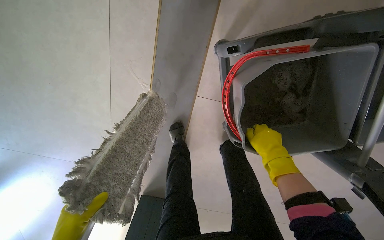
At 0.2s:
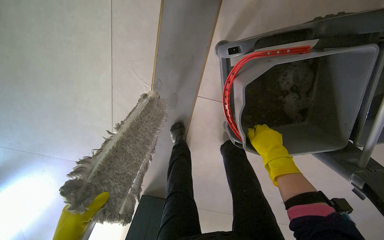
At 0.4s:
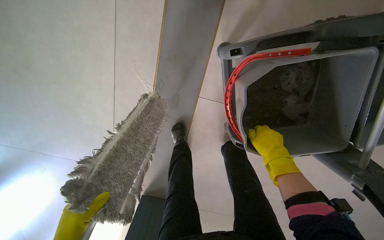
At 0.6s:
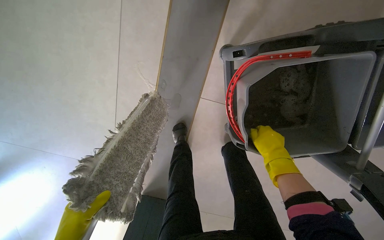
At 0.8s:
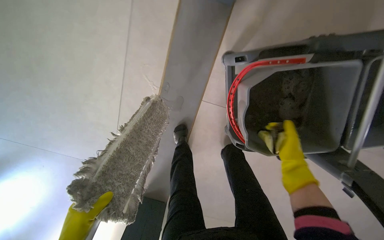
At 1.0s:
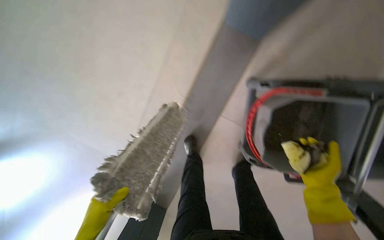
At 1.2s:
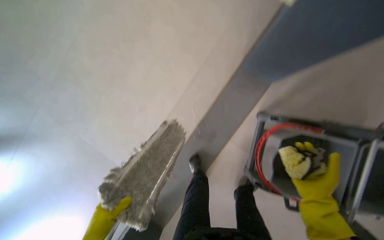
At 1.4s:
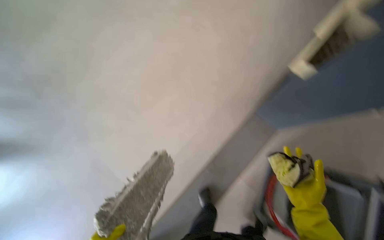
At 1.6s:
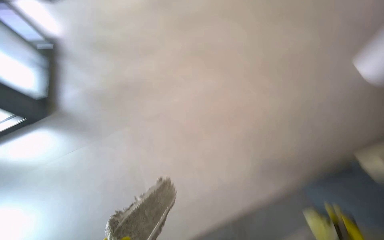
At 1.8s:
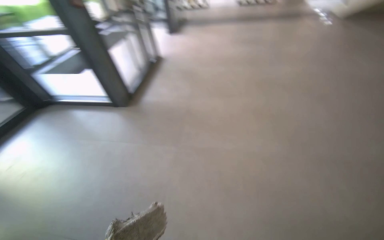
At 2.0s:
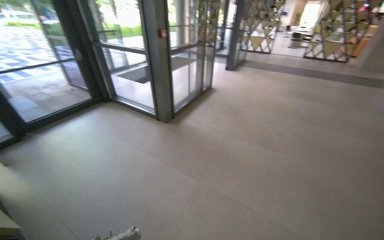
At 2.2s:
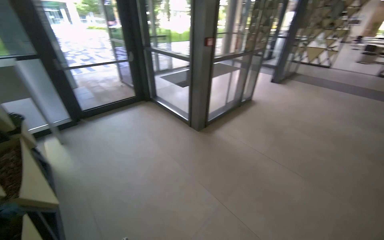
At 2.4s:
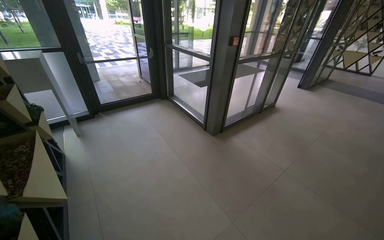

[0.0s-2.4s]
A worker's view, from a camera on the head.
Job: preparing cleaning supplies.
The whole recording: Washing mop cloth in bucket. The worker washes the mop cloth in the bucket.
1.2s to 2.4s: The wearer looks about 55 degrees further to the left. The camera pitches upward, by about 40 degrees.

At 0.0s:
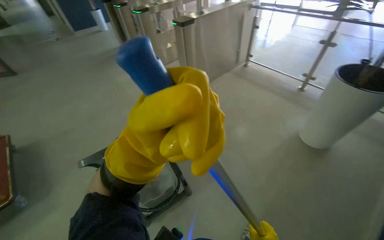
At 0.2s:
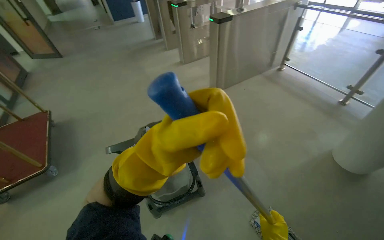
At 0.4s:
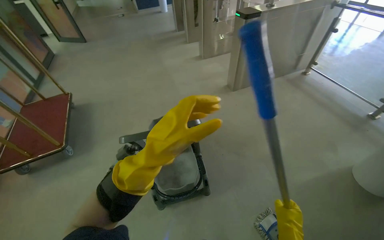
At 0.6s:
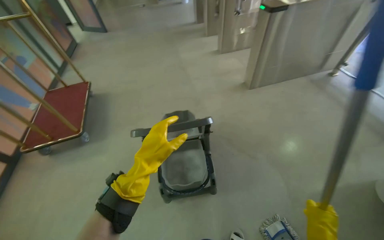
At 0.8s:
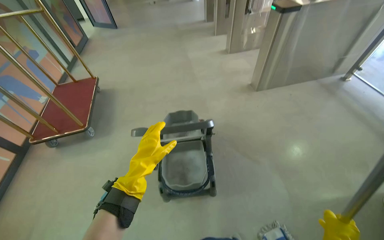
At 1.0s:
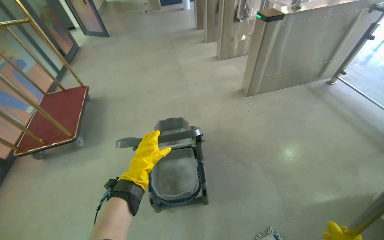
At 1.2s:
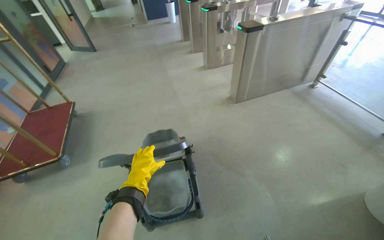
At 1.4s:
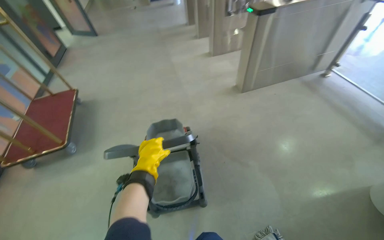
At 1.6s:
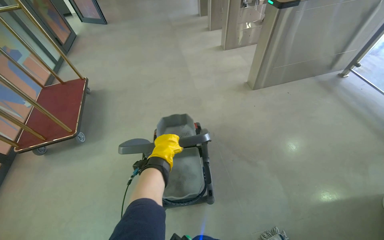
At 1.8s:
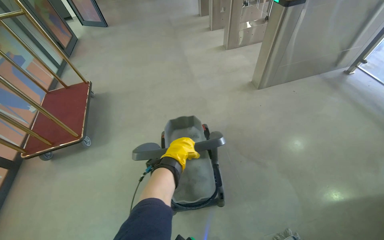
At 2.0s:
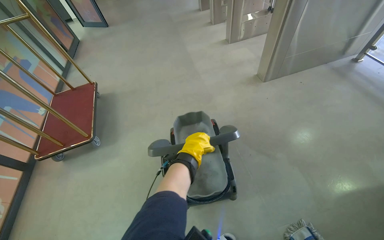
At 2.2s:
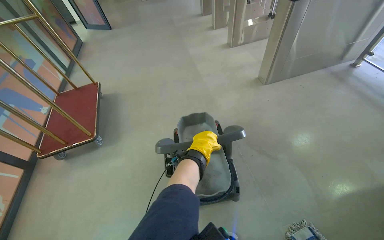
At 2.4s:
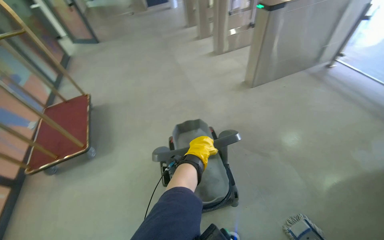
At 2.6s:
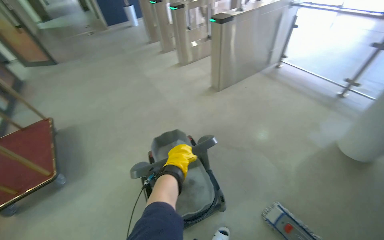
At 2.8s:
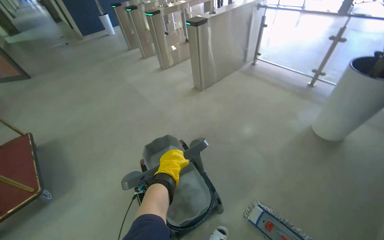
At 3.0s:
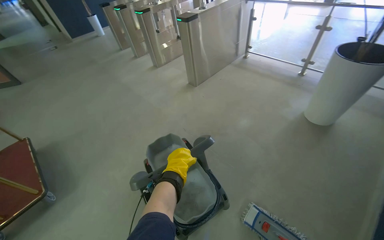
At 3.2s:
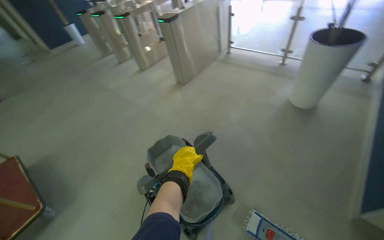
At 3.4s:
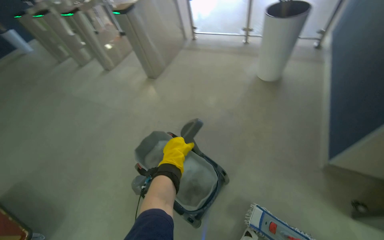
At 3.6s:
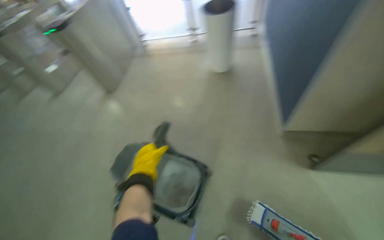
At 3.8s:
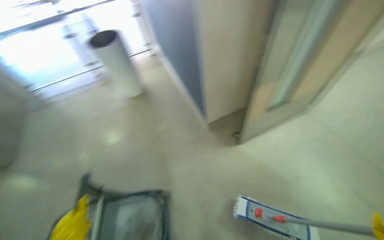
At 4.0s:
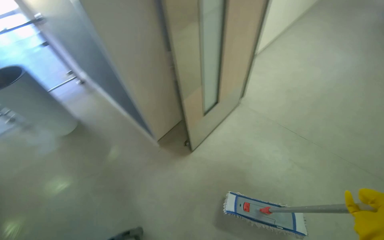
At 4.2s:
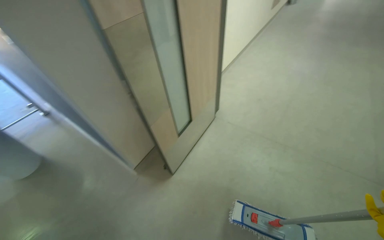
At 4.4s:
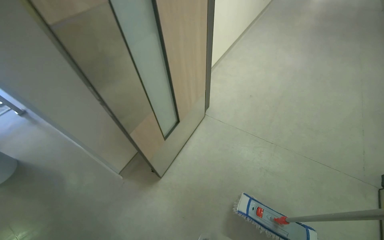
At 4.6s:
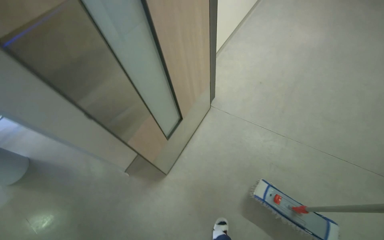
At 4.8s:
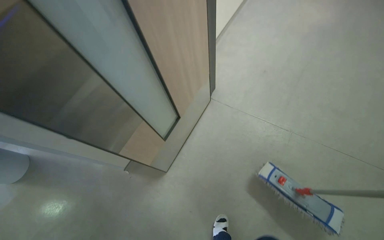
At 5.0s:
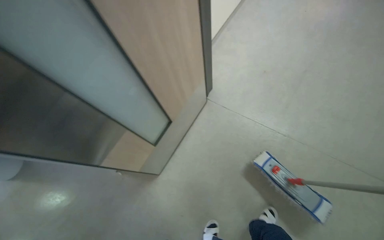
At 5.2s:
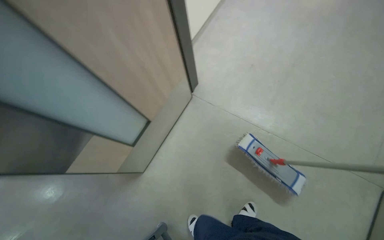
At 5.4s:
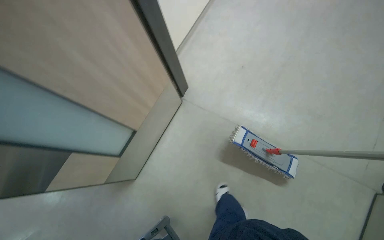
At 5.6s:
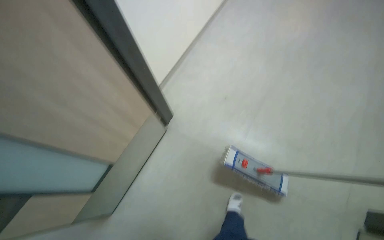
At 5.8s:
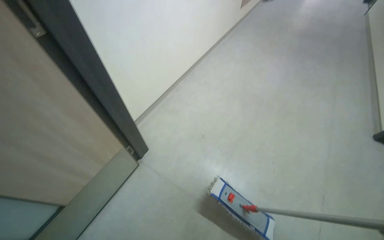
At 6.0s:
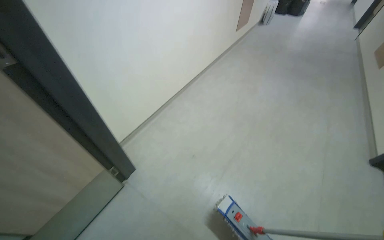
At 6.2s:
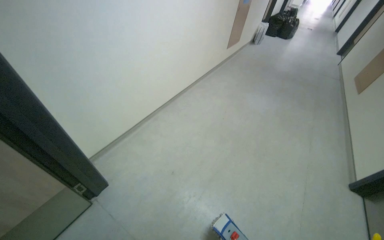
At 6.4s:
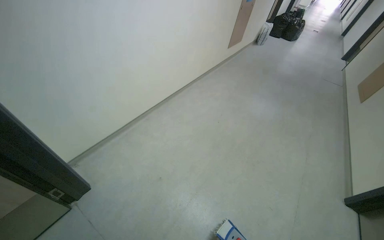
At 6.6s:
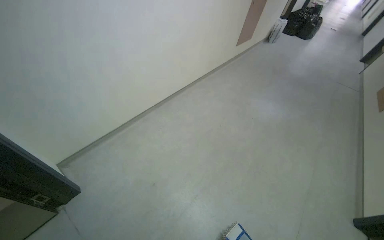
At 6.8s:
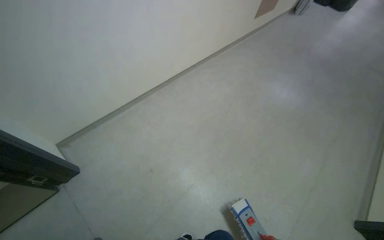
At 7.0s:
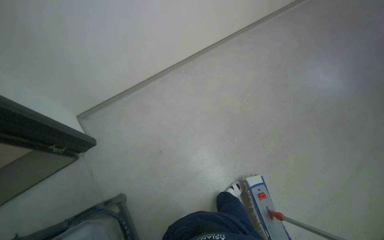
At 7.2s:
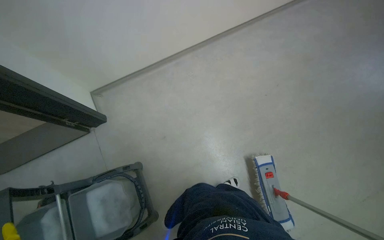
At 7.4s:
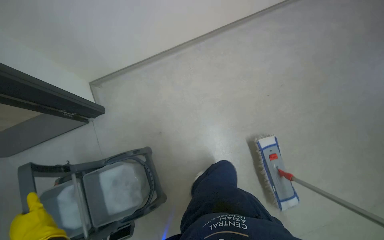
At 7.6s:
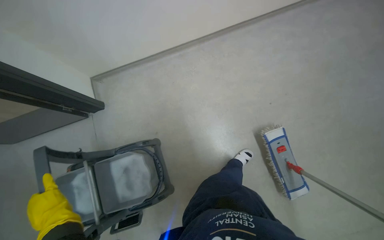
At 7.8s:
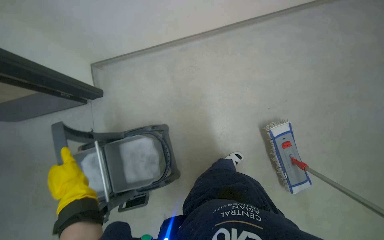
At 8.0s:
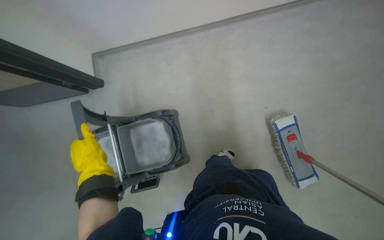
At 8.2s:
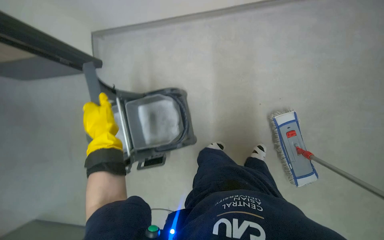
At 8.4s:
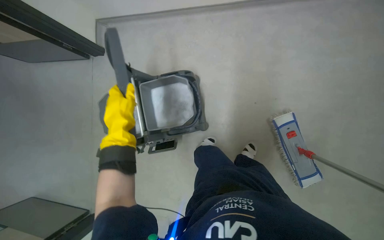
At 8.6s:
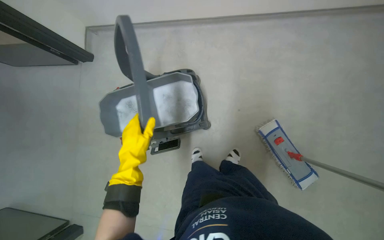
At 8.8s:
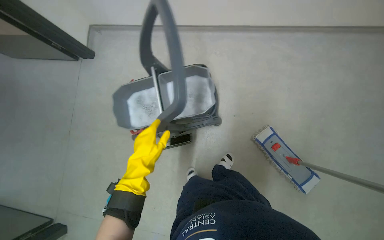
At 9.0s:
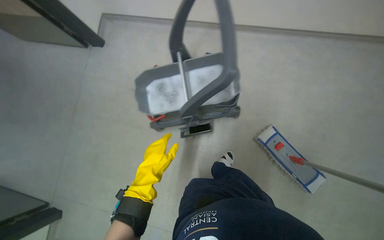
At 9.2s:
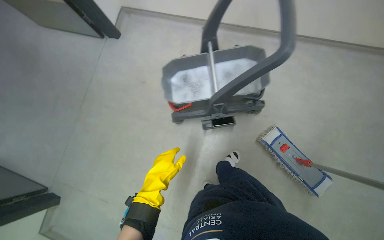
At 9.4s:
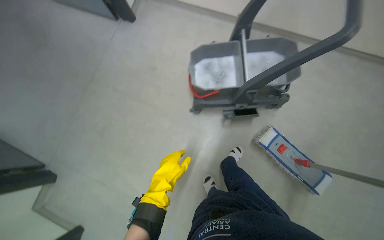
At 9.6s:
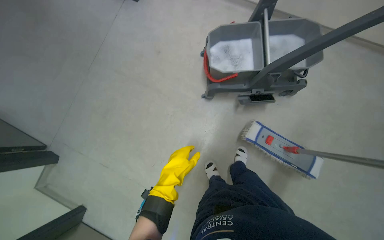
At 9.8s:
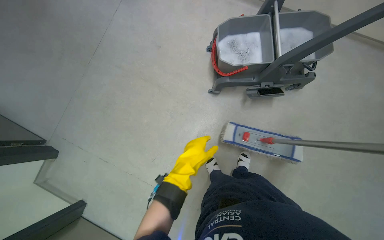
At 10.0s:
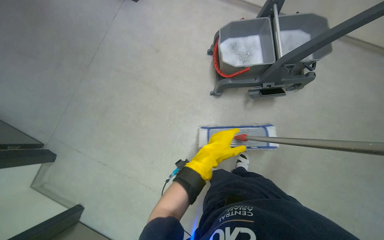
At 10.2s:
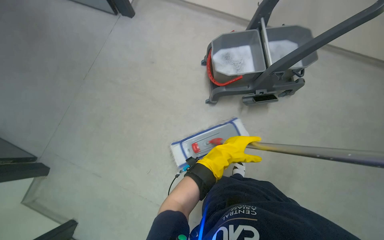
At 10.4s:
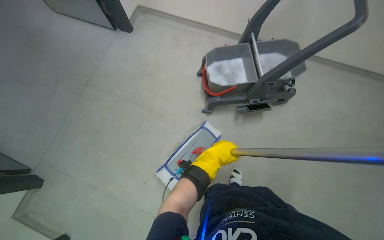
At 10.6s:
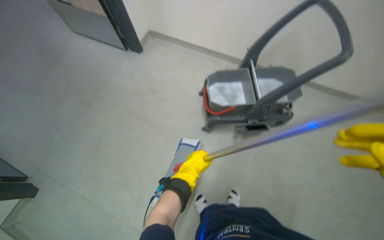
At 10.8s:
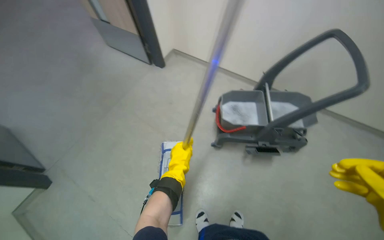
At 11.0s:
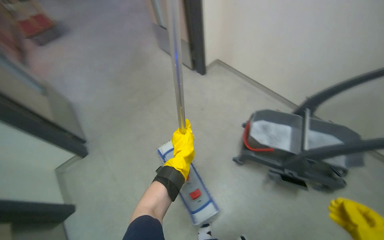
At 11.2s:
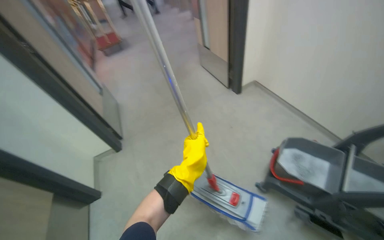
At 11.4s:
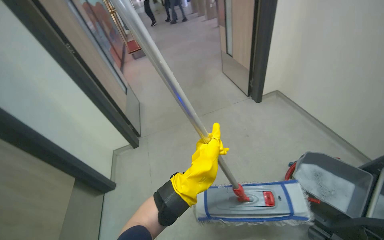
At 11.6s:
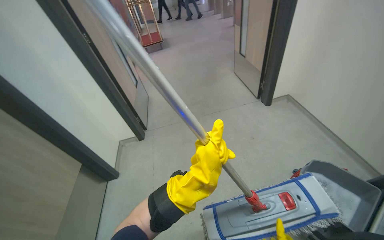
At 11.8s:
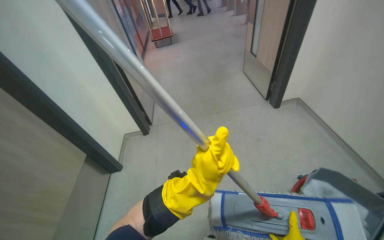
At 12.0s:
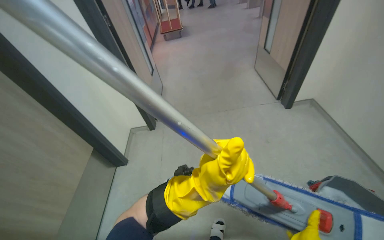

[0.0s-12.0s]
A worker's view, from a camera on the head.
Job: preparing cleaning supplies.
The whole recording: Preparing mop for cleaning. The worker pushes the cleaning cart and cleans the mop head in the bucket.
0.0s to 1.6s: The wearer looks about 25 degrees further to the left.
1.6s to 3.0s: The head turns to the right by approximately 30 degrees.
3.0s to 4.4s: The head travels approximately 40 cm. The head rotates some 85 degrees to the right. The camera pitches upward, by approximately 15 degrees.
4.4s to 6.0s: The camera pitches upward, by approximately 30 degrees.
6.0s to 7.6s: The camera pitches downward, by roughly 20 degrees.
10.4s to 12.0s: The wearer's head swings roughly 65 degrees to the left. The wearer looks about 20 degrees further upward.

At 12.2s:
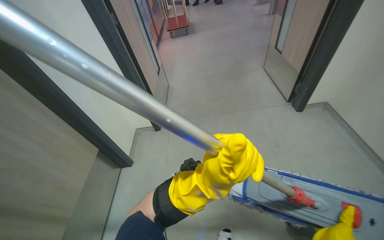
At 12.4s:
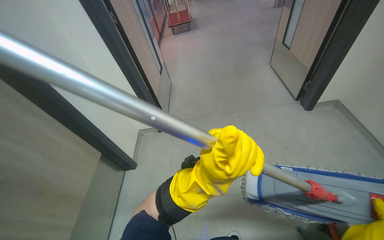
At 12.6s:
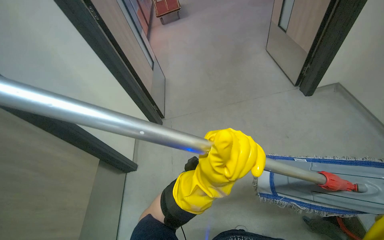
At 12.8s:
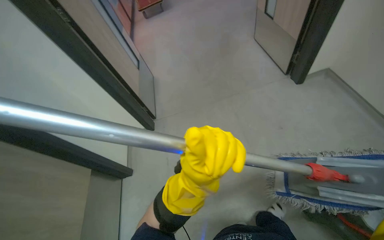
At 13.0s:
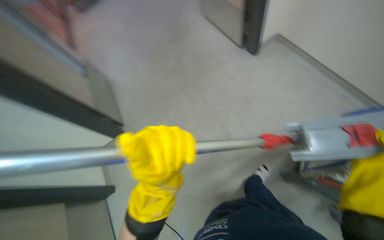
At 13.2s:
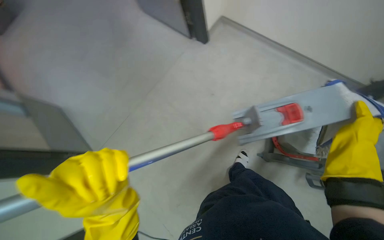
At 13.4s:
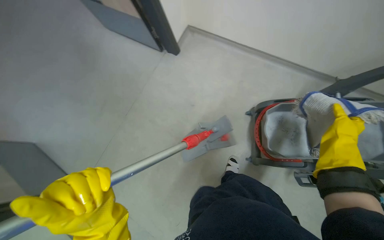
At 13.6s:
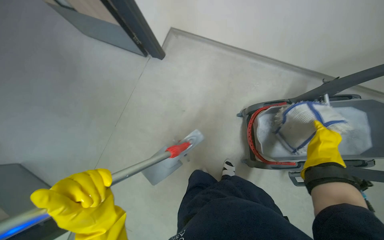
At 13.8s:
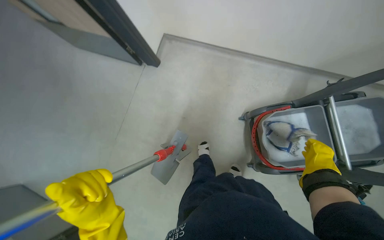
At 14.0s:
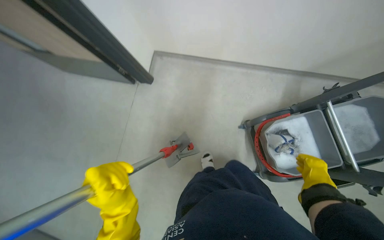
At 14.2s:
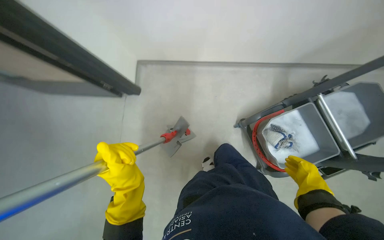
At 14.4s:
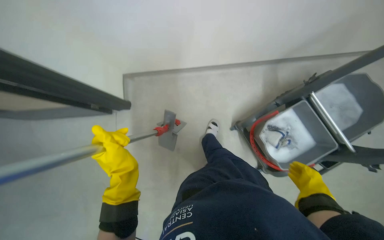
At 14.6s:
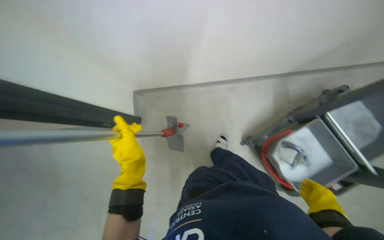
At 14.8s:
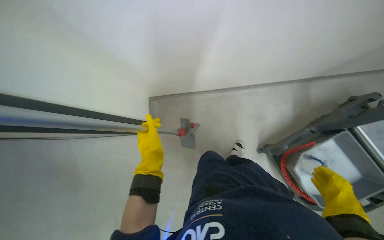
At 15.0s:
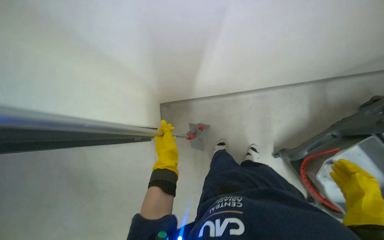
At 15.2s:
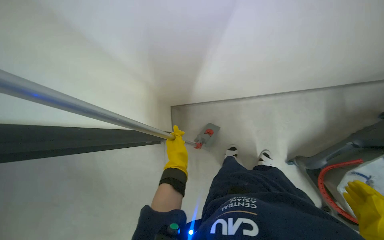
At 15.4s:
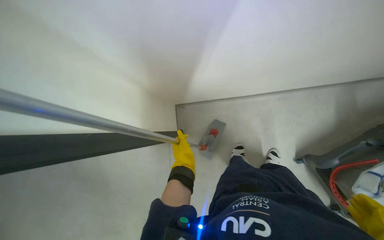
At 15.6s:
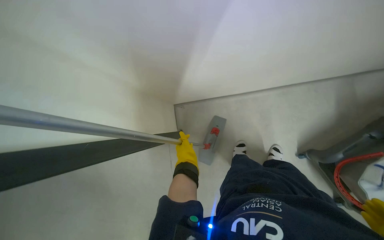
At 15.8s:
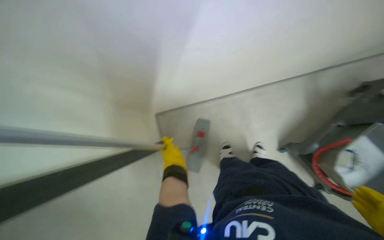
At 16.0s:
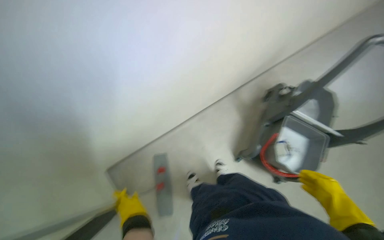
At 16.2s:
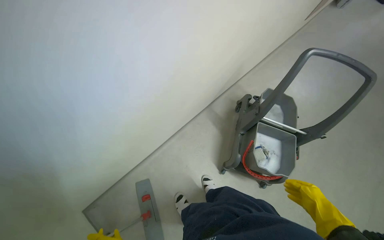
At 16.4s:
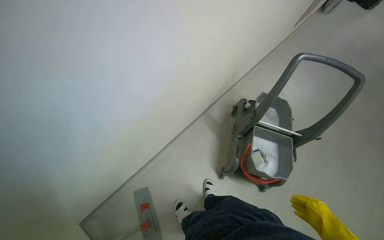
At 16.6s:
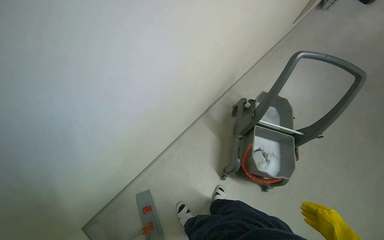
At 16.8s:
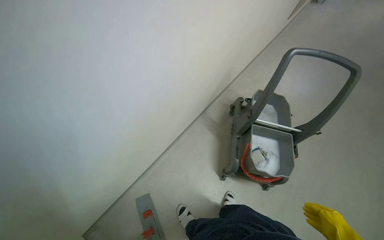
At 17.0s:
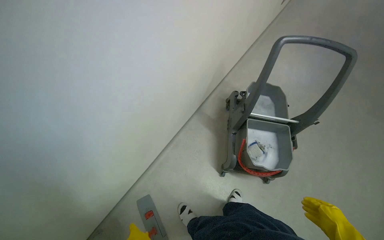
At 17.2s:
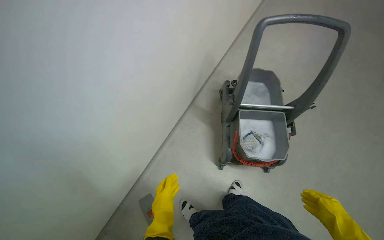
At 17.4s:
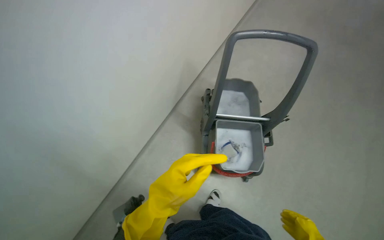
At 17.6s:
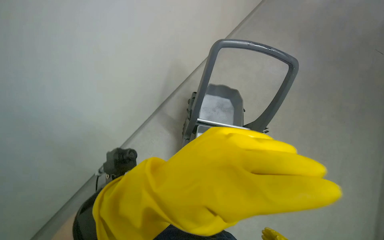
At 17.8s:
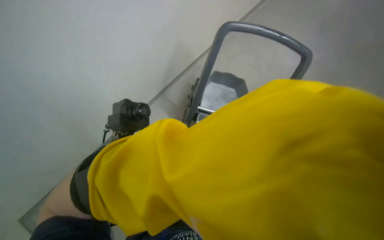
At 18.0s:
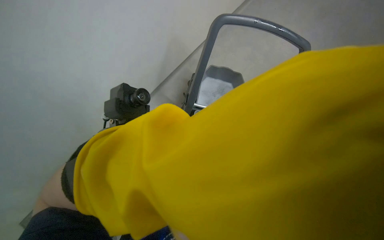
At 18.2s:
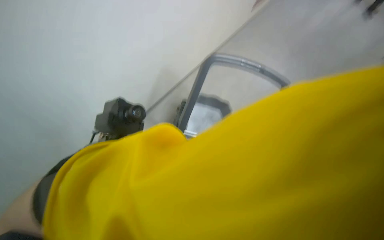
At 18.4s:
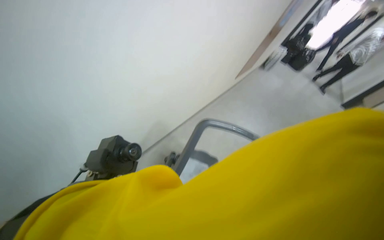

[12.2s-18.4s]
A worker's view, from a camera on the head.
Job: preparing cleaning supplies.
The whole recording: Preparing mop for cleaning. The worker pushes the cleaning cart and cleans the mop head in the bucket.
12.2s to 13.8s: The head rotates about 55 degrees to the right.
13.8s to 15.4s: The view swings roughly 15 degrees to the left. The view tips upward by approximately 15 degrees. The left hand heads farther from the camera and up the picture, covering some 35 cm.
15.4s to 16.8s: The head rotates some 50 degrees to the right. The camera pitches upward, by approximately 25 degrees.
16.8s to 18.4s: The view tilts approximately 15 degrees upward.
